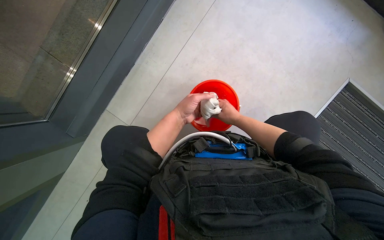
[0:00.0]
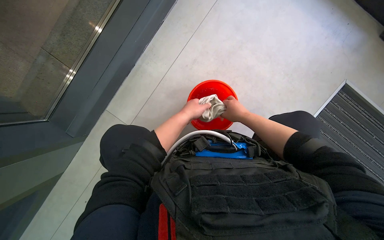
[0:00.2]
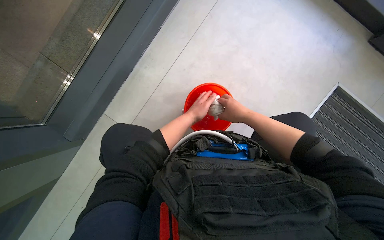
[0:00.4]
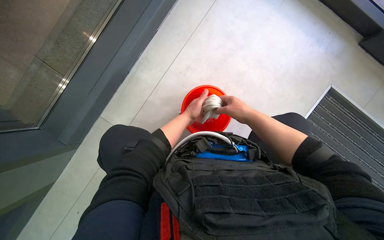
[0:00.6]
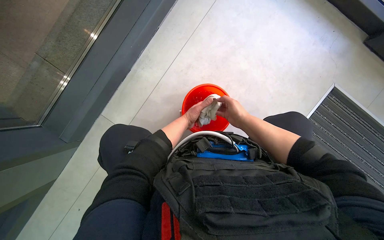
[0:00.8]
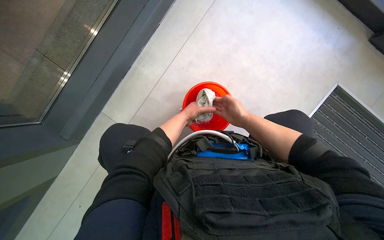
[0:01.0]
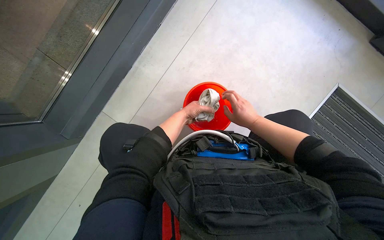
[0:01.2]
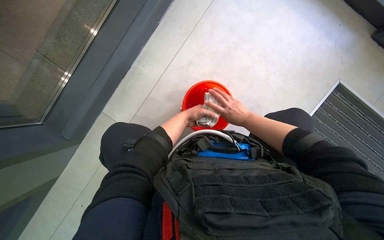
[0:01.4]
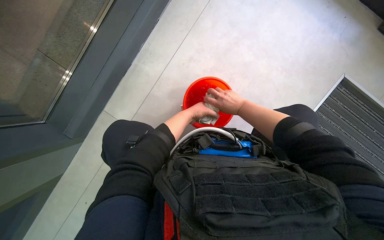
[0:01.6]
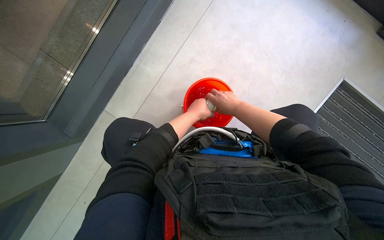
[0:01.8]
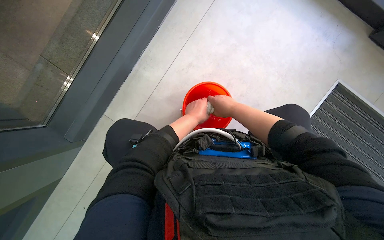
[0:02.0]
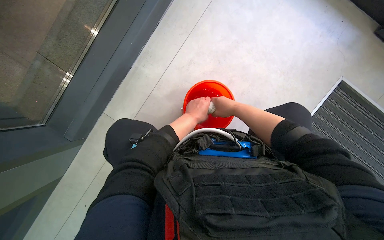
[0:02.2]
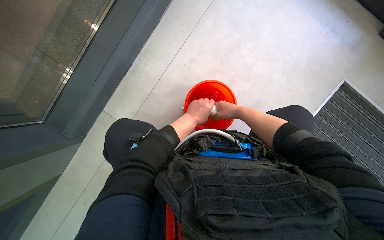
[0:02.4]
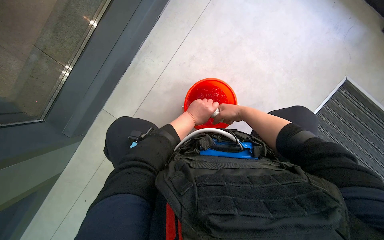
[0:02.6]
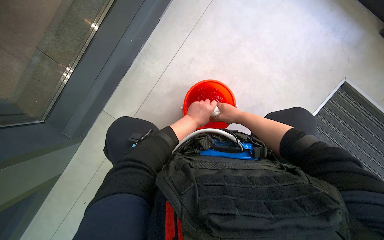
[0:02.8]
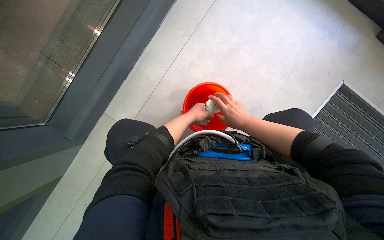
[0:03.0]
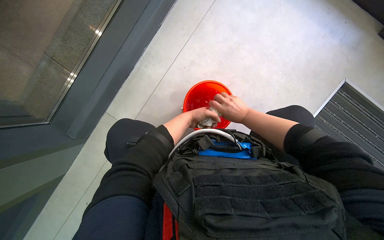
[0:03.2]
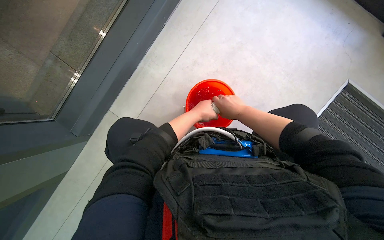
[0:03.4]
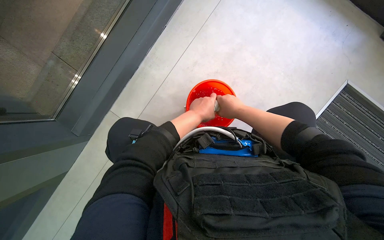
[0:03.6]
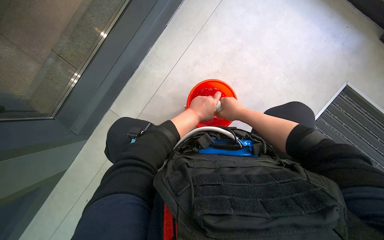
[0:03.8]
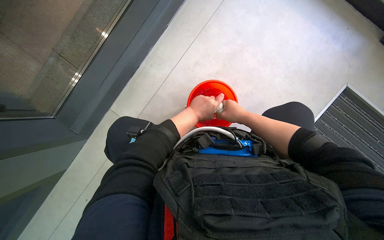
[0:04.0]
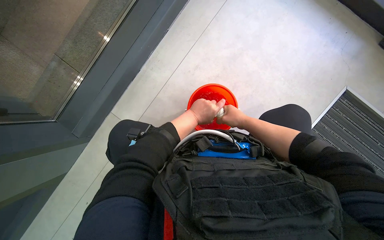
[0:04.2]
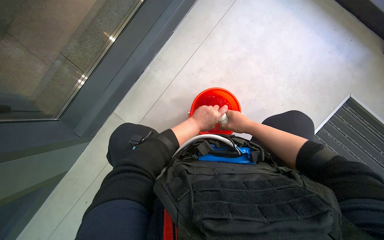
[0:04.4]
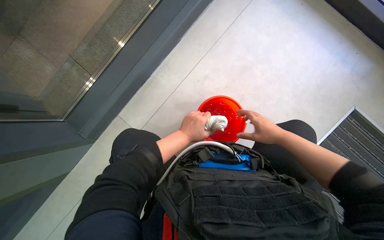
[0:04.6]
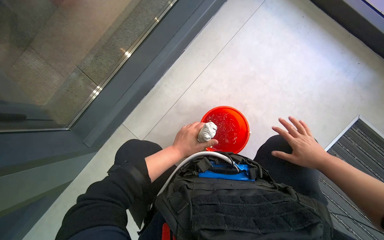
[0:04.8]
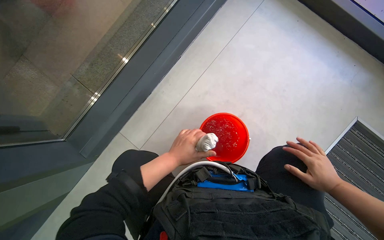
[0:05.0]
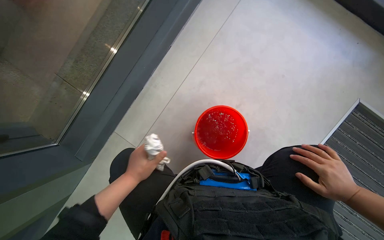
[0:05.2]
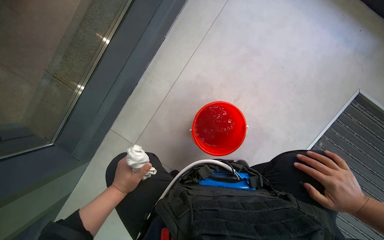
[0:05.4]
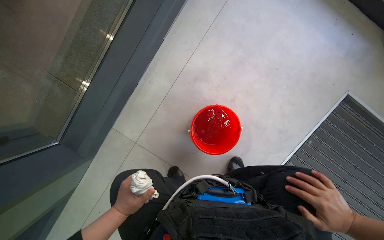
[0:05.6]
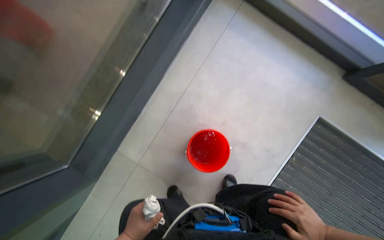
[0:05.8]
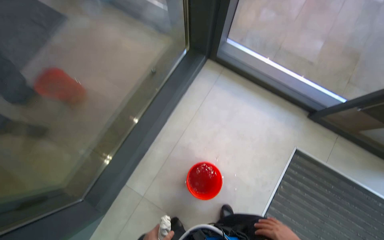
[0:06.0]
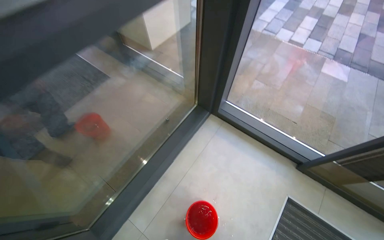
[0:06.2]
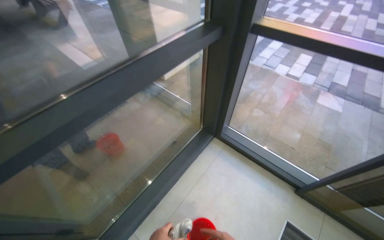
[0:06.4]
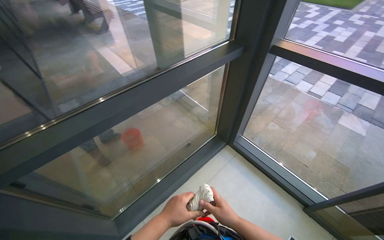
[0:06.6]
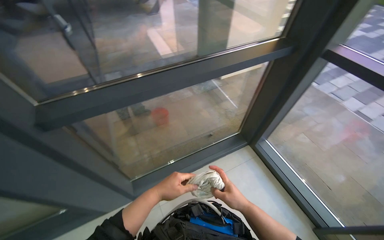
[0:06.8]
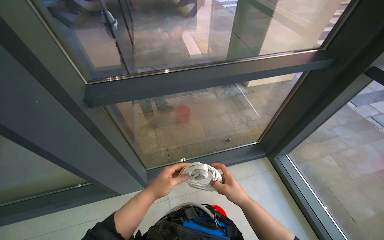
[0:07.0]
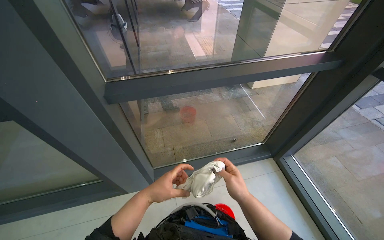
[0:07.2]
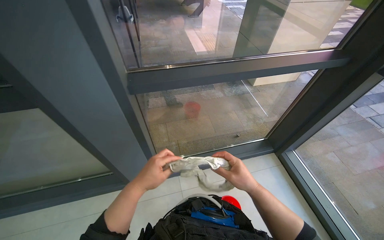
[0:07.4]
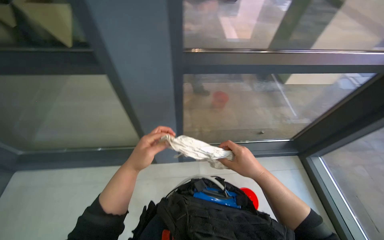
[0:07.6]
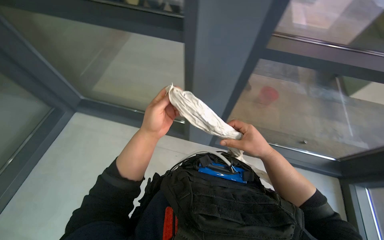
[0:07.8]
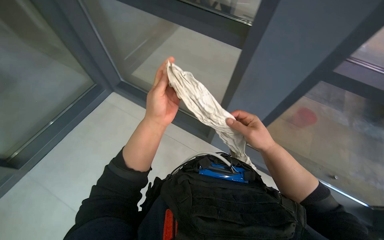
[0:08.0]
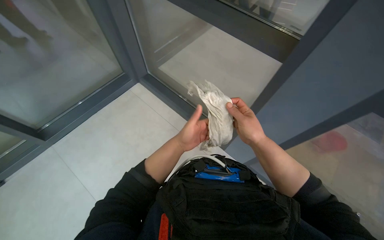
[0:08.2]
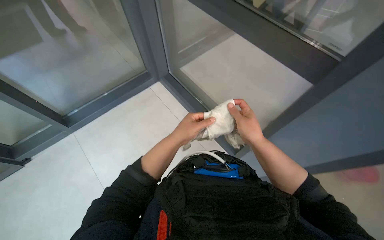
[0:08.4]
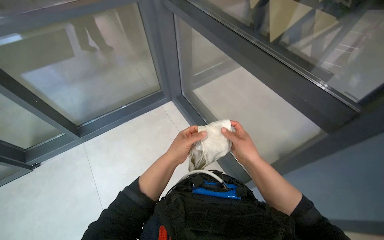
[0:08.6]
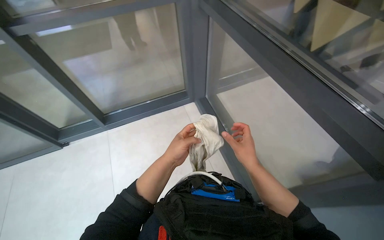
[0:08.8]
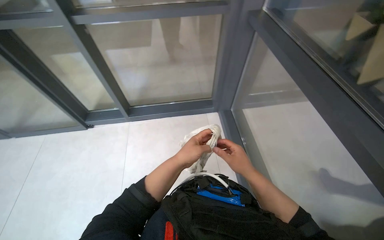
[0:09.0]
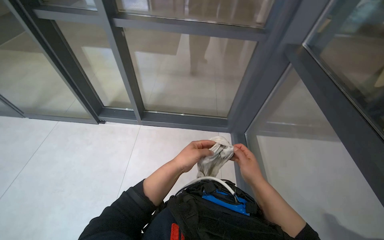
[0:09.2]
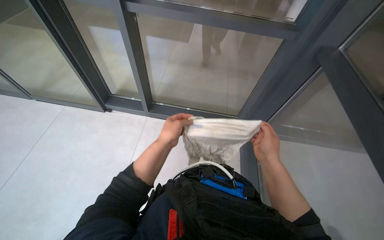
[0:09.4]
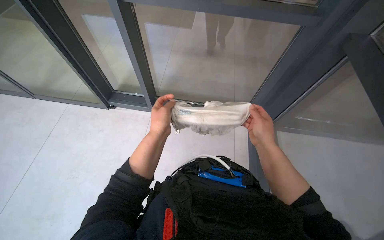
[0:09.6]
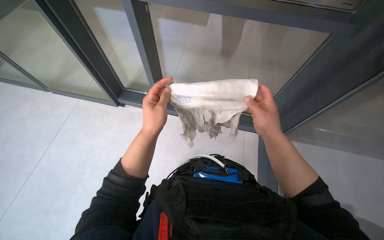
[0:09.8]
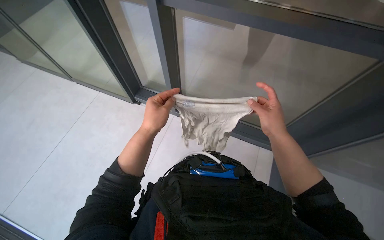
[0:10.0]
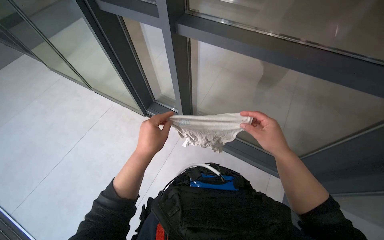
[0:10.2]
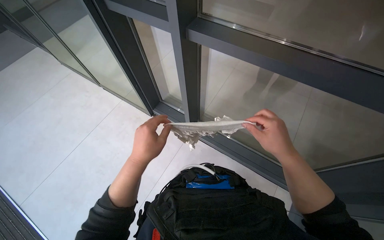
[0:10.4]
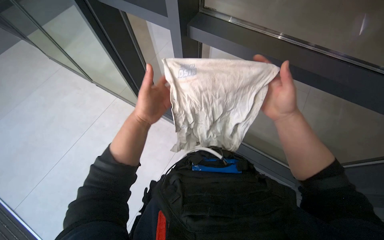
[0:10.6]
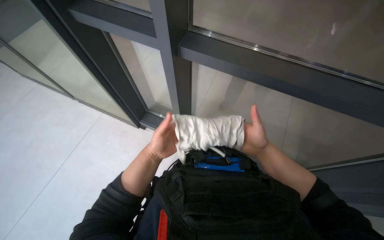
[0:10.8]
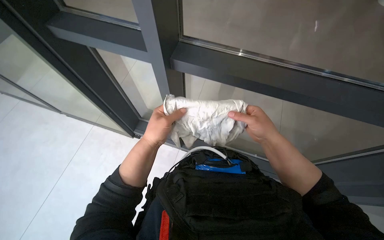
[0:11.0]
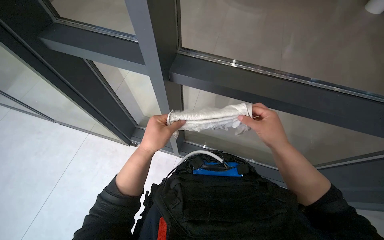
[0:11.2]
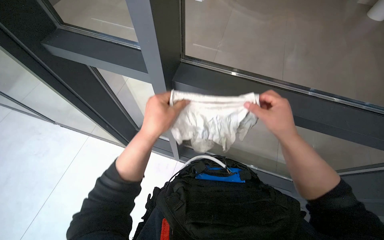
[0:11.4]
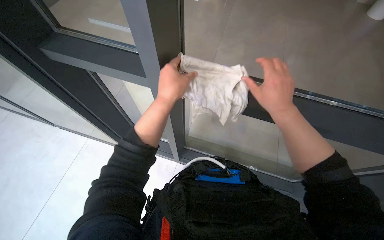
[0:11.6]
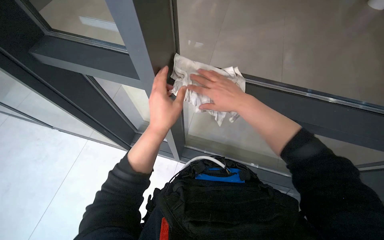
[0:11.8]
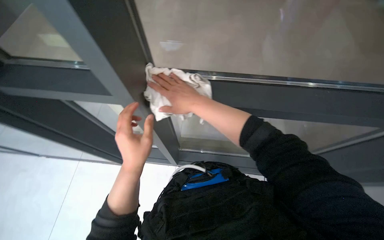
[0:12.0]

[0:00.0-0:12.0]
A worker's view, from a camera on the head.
Job: cleaning windows.
The whole recording: Cleaning window frame. The worker dips a cloth into a bucket and wipes the window frame.
0:00.0 to 0:01.6: The right hand is displaced nearer to the camera by about 10 cm. Meanwhile the left hand shifts roughly 10 cm farther from the camera.
0:01.6 to 0:03.0: The left hand travels nearer to the camera by about 10 cm.
0:03.0 to 0:04.4: The hands make small movements and keep their place.
0:06.0 to 0:07.6: The camera travels some 80 cm. The head rotates about 55 degrees to the left. The view tips upward by about 20 degrees.
0:07.6 to 0:09.0: The head rotates roughly 65 degrees to the left.
0:09.0 to 0:10.4: The left hand goes about 20 cm to the left, while the right hand shifts about 20 cm up the picture.
0:10.4 to 0:12.0: The left hand moves up and down the picture over some 15 cm, changing direction 3 times; the right hand shifts some 25 cm to the left and up the picture.

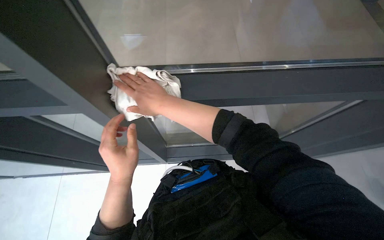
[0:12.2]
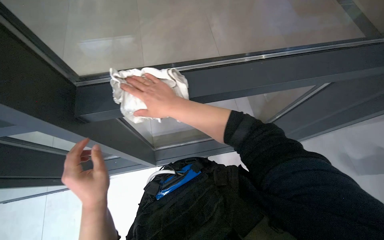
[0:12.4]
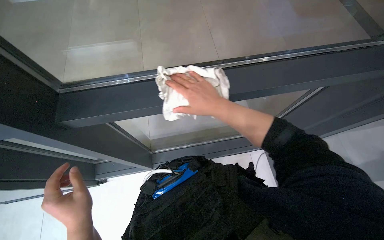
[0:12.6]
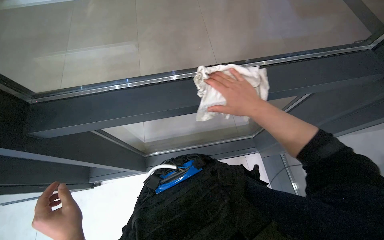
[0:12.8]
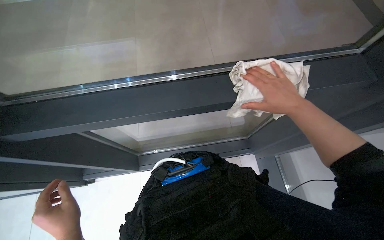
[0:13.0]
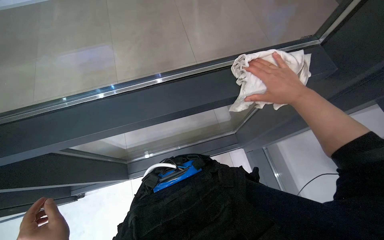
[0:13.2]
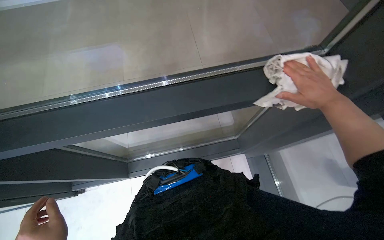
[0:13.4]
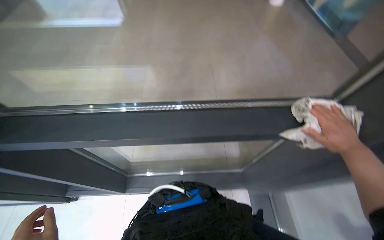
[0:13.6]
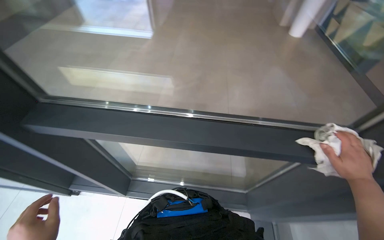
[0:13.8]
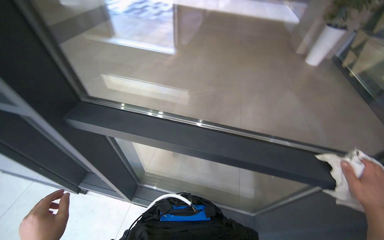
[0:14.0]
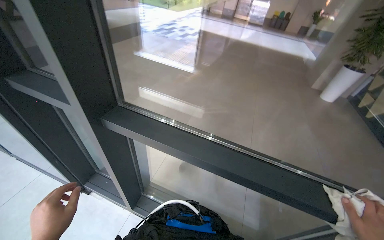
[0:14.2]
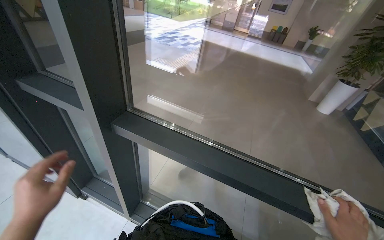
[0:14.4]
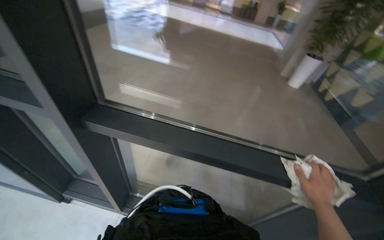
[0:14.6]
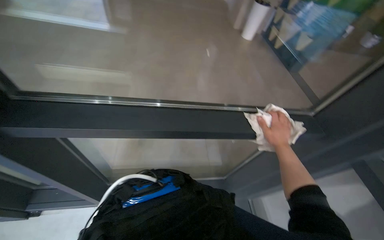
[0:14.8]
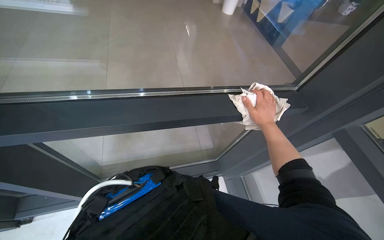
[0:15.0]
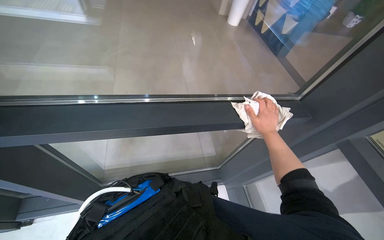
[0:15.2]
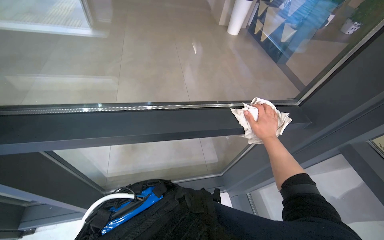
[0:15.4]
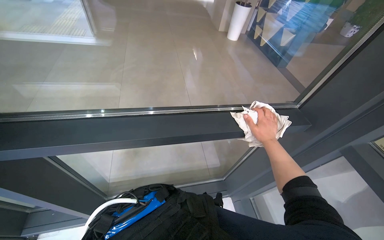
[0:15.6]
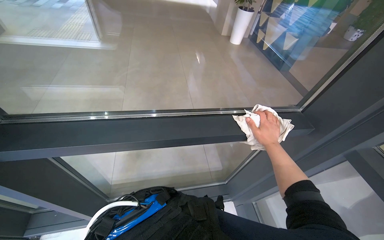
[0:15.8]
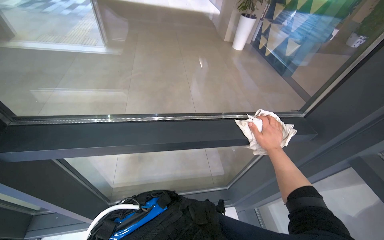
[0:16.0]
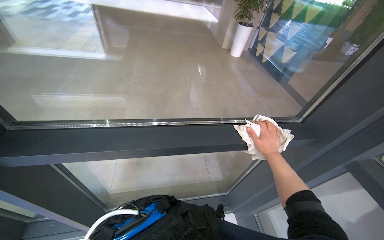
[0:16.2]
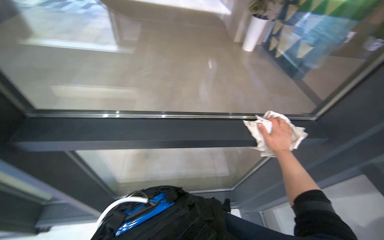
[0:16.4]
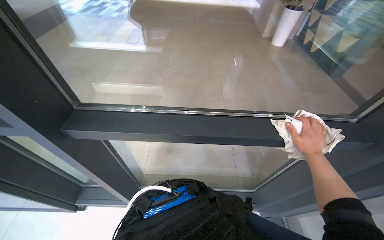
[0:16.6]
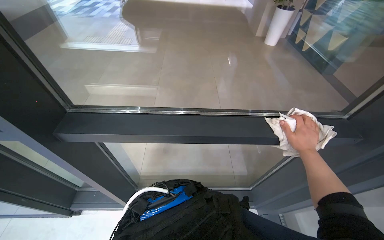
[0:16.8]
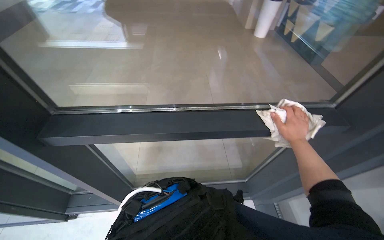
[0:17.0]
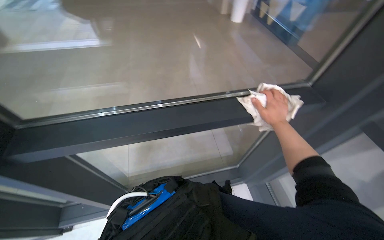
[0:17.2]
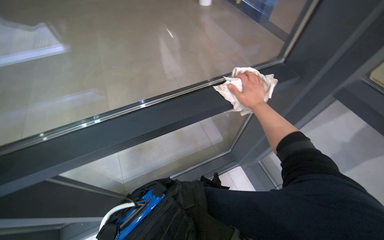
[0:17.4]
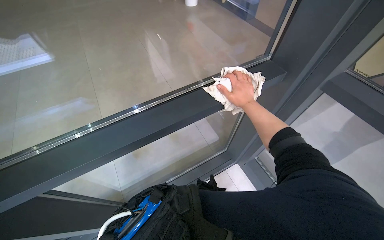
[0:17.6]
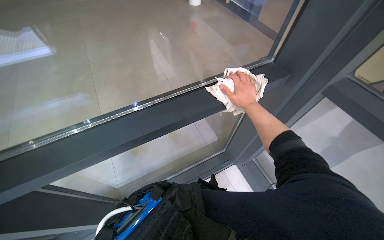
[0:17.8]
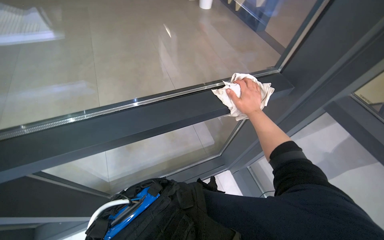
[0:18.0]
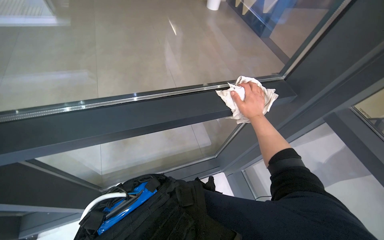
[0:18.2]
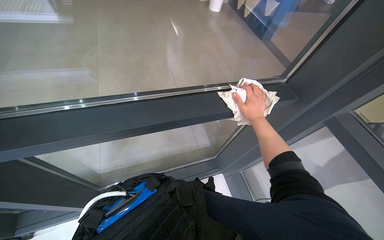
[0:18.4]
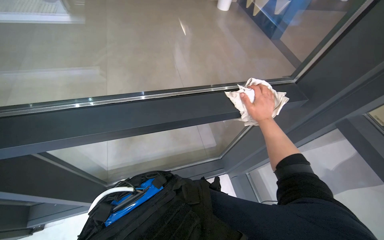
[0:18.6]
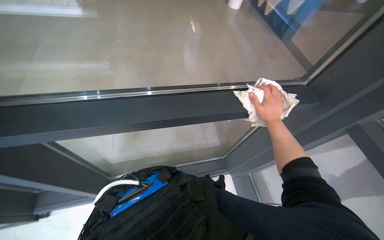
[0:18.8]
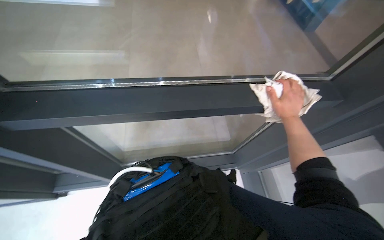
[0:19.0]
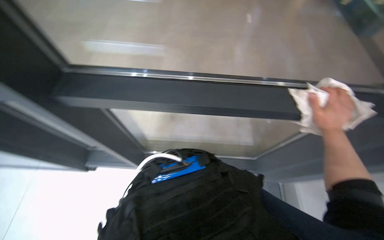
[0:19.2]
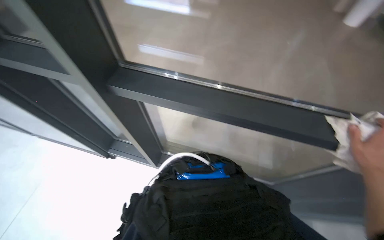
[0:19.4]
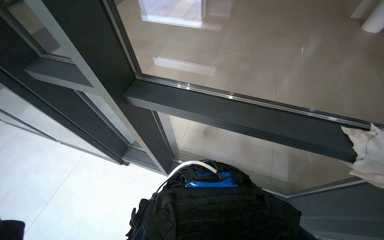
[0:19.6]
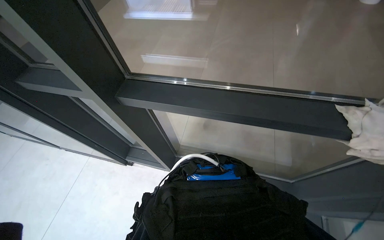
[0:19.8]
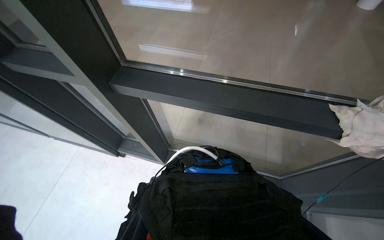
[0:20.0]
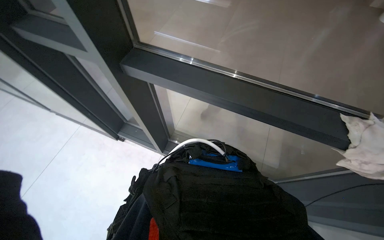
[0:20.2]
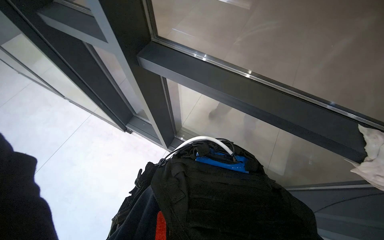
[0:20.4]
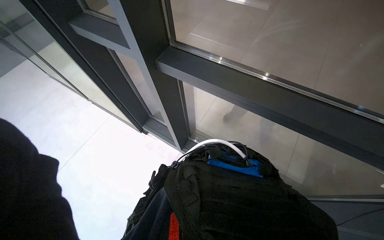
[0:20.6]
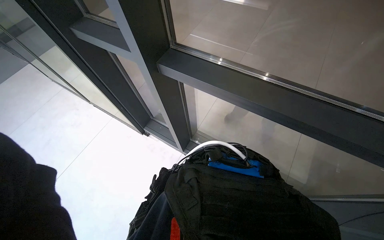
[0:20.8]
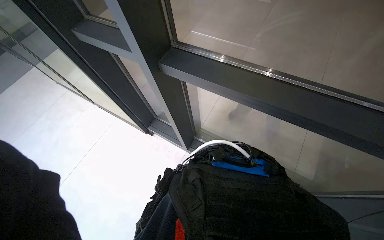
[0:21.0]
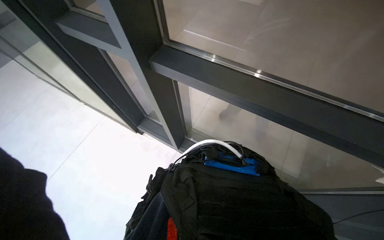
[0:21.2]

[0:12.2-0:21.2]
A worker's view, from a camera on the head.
Job: cleaning windows.
The whole recording: Cleaning window frame. The worker dips a cloth into a bucket and wipes the window frame.
0:12.2 to 0:13.8: The wearer looks some 15 degrees further upward.
0:13.8 to 0:15.2: The view swings about 15 degrees to the right.
0:16.6 to 0:18.2: The wearer looks some 20 degrees further to the right.
0:18.2 to 0:19.8: The head turns to the left by approximately 35 degrees.
